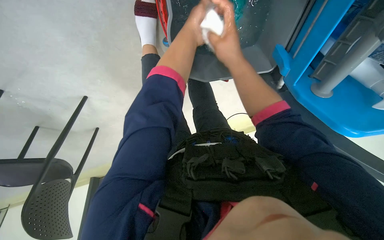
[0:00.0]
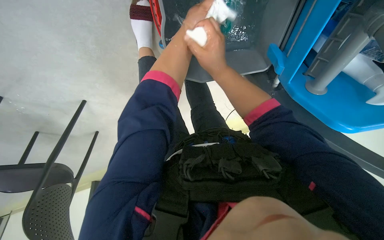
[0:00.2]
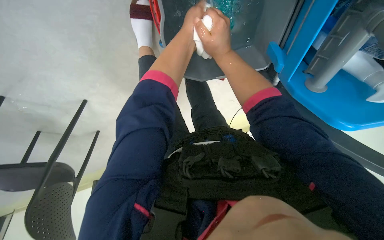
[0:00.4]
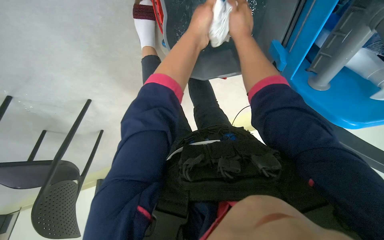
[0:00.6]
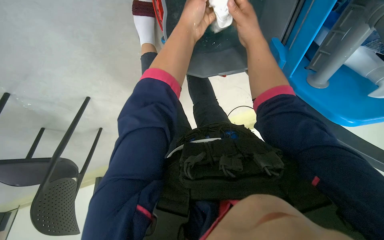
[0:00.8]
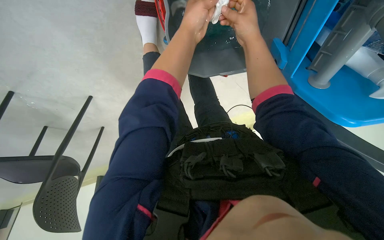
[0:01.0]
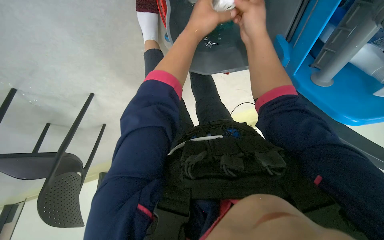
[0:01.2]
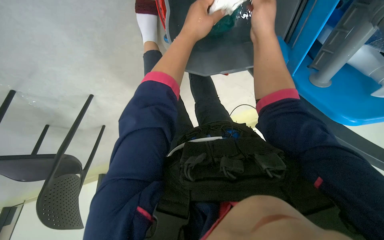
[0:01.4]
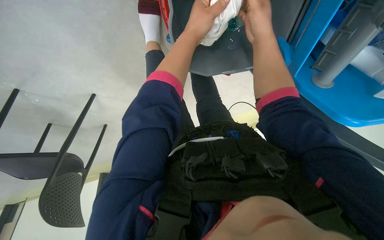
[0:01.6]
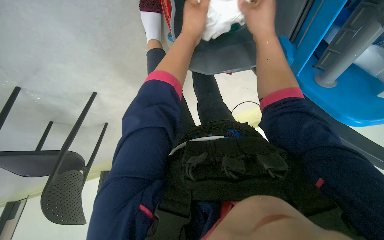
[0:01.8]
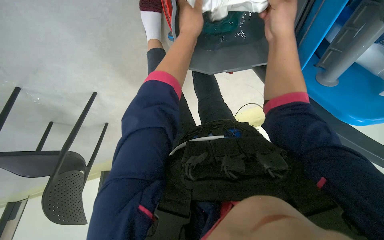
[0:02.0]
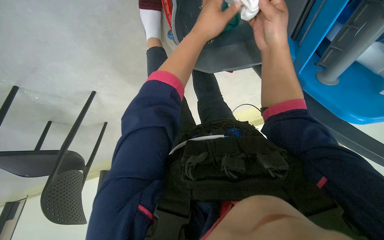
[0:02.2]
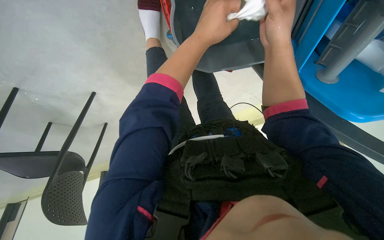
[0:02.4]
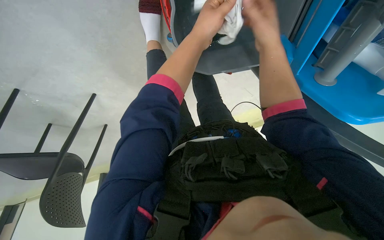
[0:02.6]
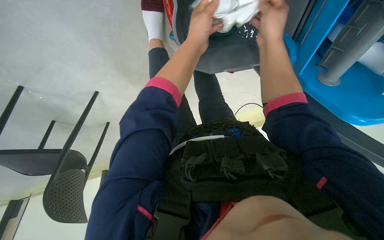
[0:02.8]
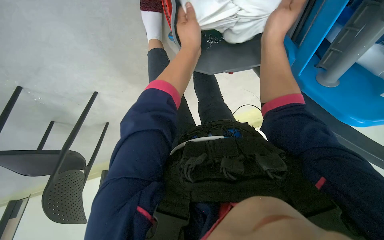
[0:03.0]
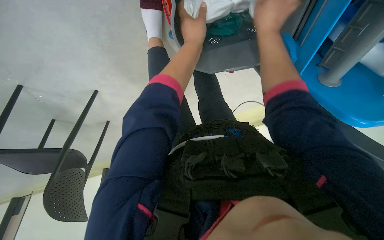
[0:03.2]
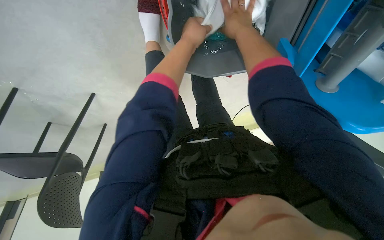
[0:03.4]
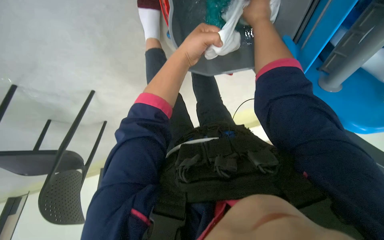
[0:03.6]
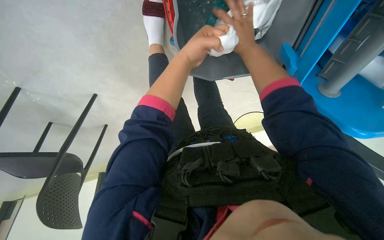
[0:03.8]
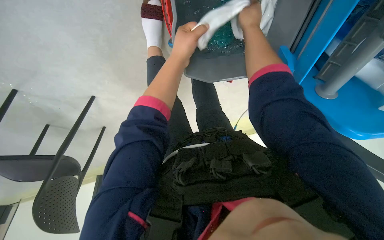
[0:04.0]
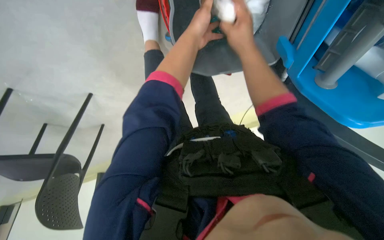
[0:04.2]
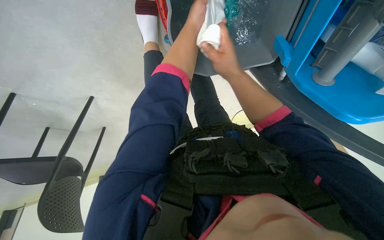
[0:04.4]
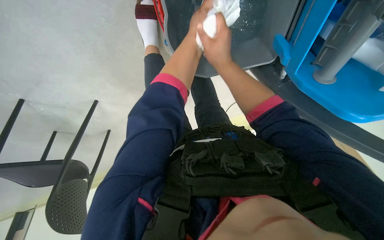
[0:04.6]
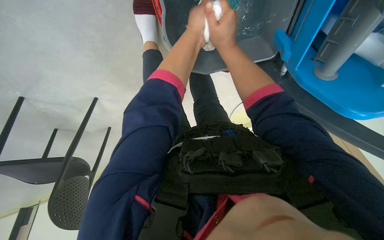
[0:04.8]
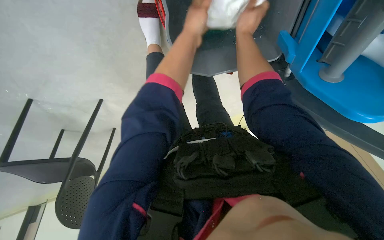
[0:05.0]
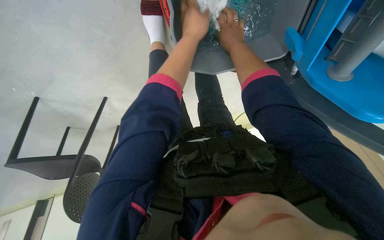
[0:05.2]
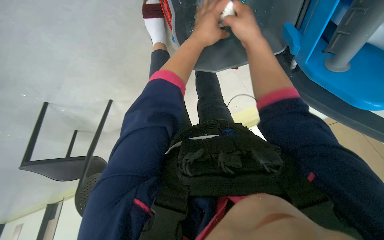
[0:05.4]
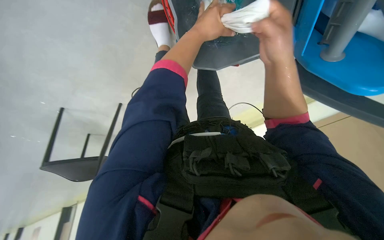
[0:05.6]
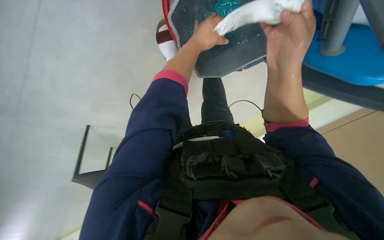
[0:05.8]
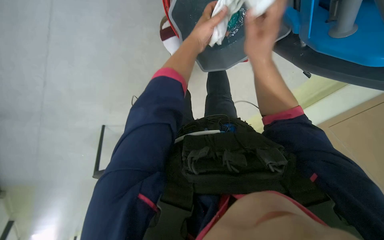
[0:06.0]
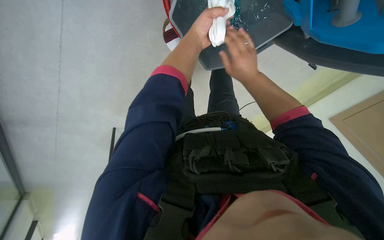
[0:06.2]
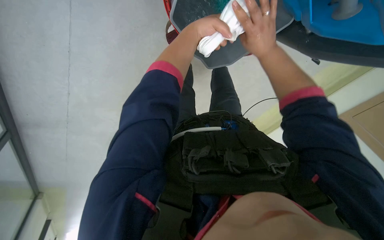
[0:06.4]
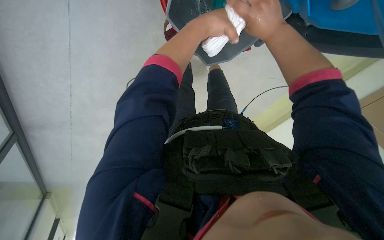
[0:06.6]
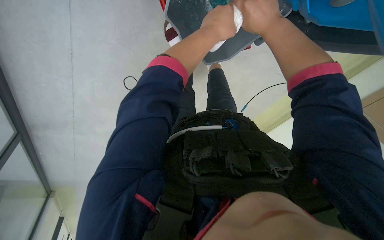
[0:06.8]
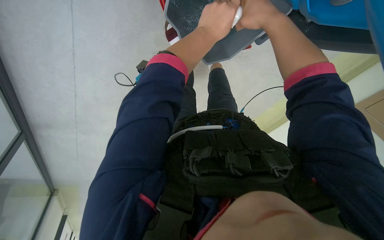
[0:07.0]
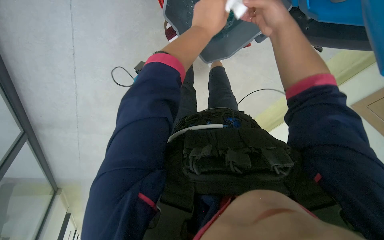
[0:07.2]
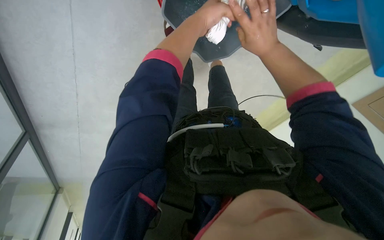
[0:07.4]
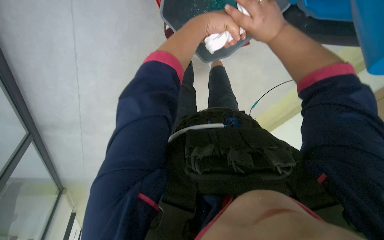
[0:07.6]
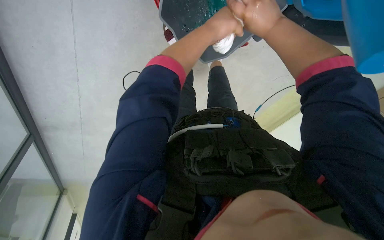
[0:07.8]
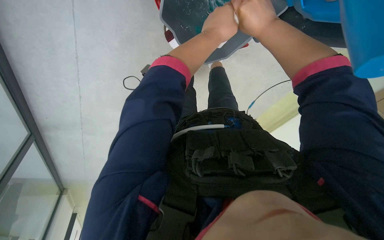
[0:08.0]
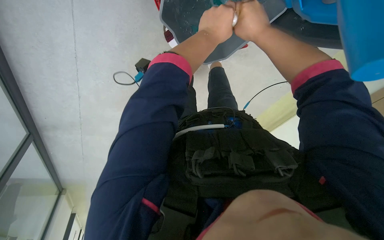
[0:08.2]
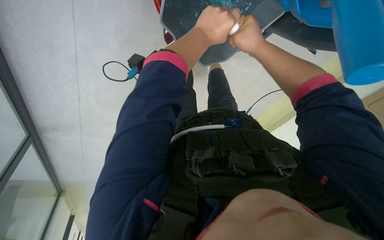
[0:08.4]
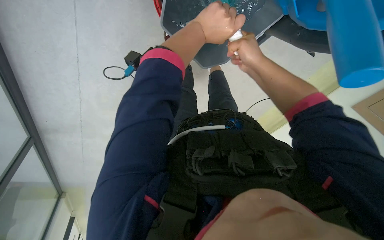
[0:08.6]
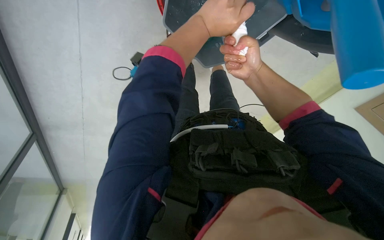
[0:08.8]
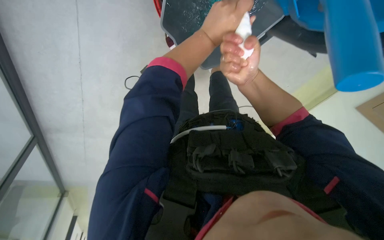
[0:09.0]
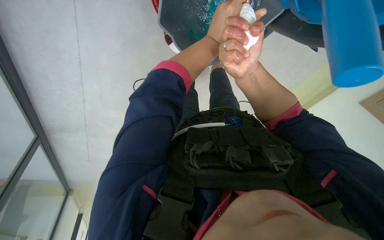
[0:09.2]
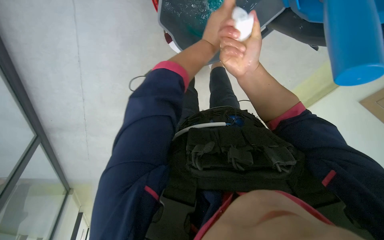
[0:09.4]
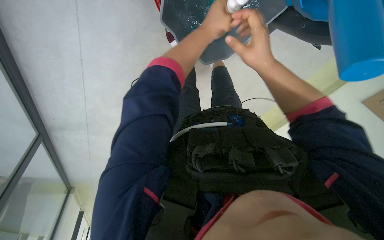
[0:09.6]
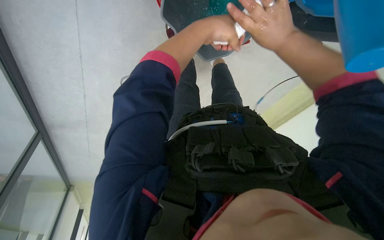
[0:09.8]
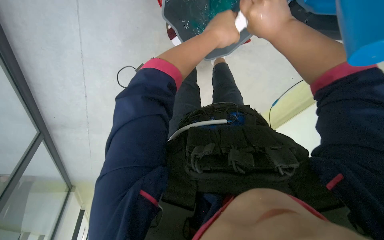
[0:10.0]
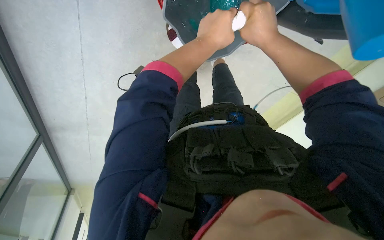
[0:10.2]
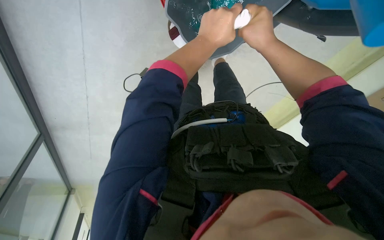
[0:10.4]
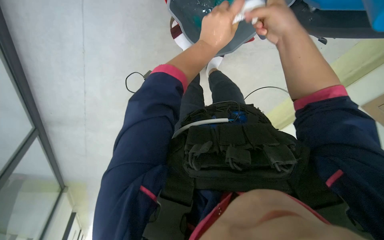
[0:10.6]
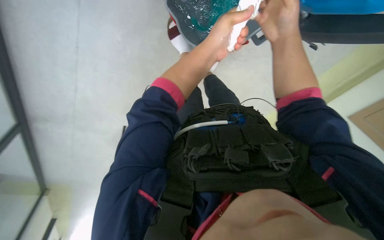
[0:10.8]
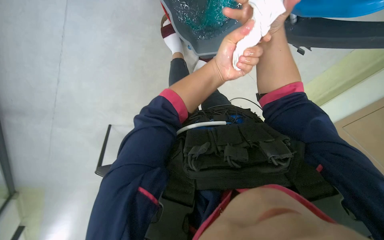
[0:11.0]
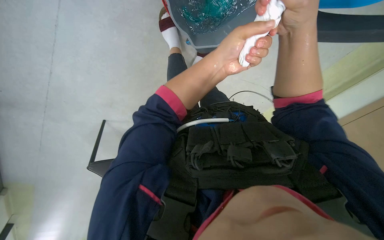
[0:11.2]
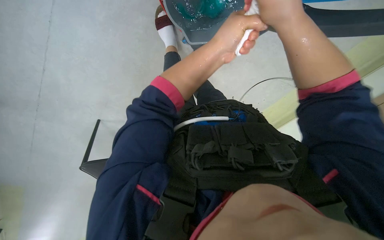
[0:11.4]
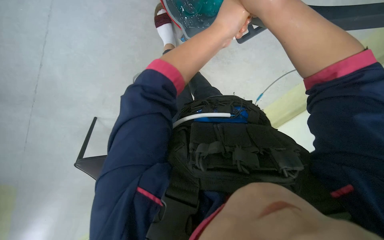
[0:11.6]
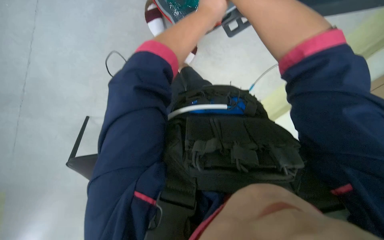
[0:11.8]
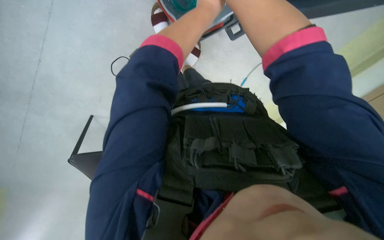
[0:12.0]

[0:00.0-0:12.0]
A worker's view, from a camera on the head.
Job: wiping surfaces.
The whole recording: Wiping glass partition. The worker wipes the glass partition with a white cloth.
0:01.6 to 0:03.0: The hands make small movements and keep their place.
0:03.0 to 0:04.4: The left hand heads up the picture, covering roughly 10 cm.
0:04.4 to 0:06.0: The right hand reaches approximately 10 cm nearer to the camera, then returns.
0:06.0 to 0:07.6: The hands stay close to where they were, moving slightly.
0:10.4 to 0:12.0: The left hand shifts roughly 15 cm farther from the camera.

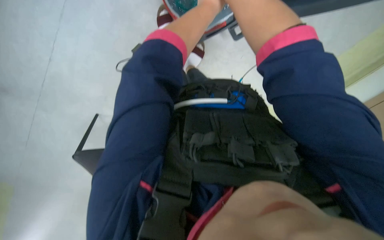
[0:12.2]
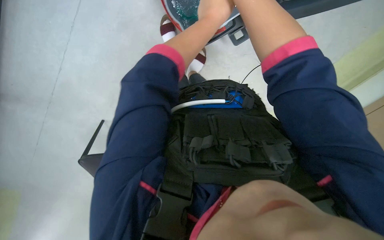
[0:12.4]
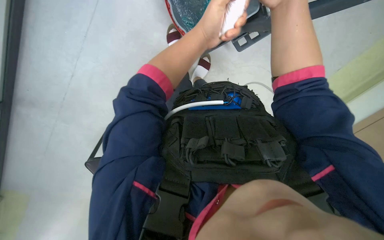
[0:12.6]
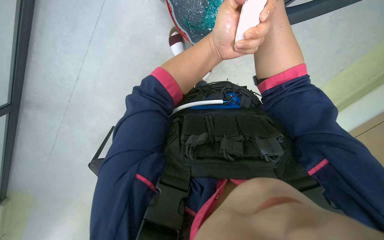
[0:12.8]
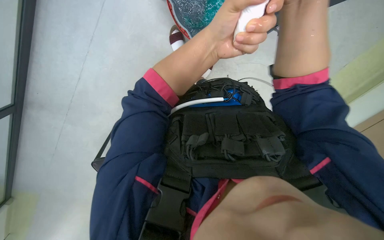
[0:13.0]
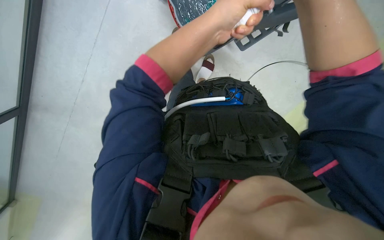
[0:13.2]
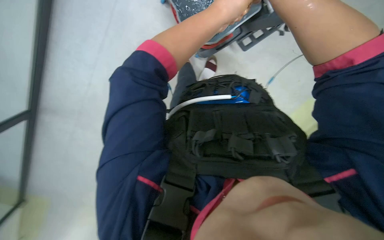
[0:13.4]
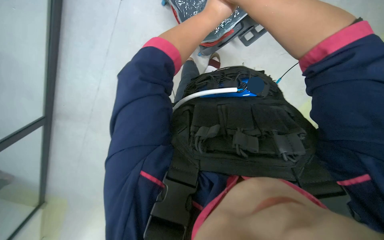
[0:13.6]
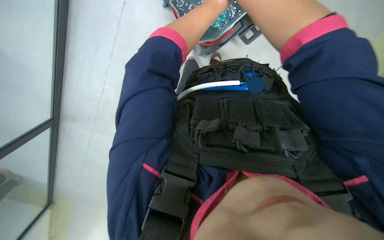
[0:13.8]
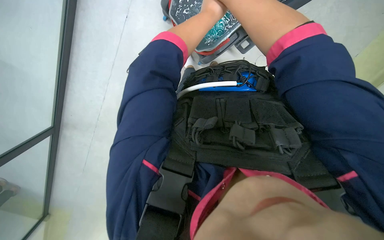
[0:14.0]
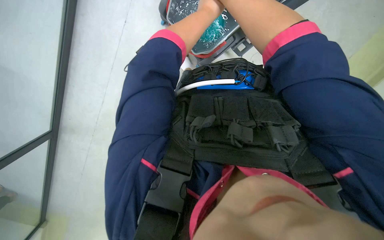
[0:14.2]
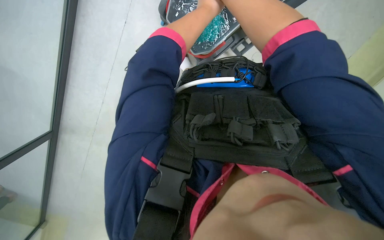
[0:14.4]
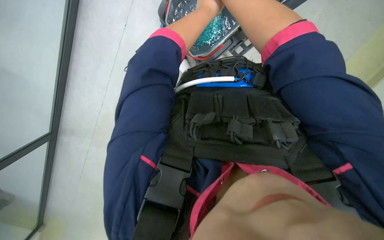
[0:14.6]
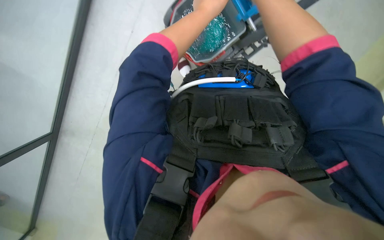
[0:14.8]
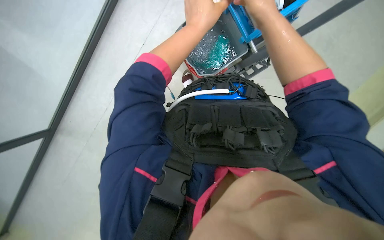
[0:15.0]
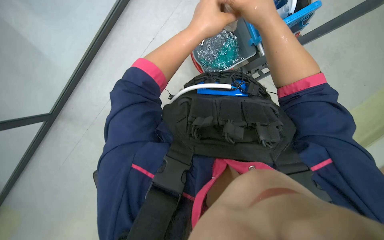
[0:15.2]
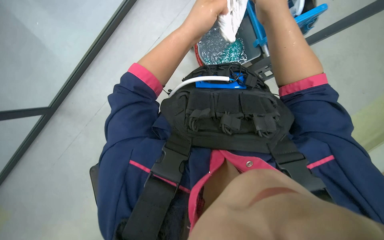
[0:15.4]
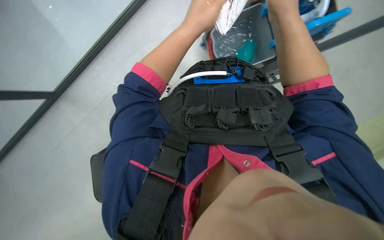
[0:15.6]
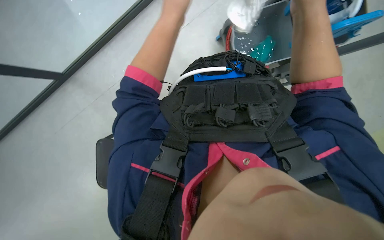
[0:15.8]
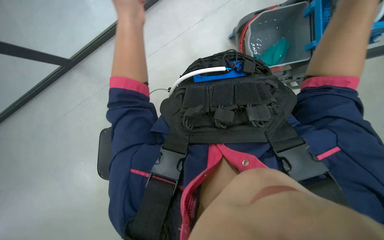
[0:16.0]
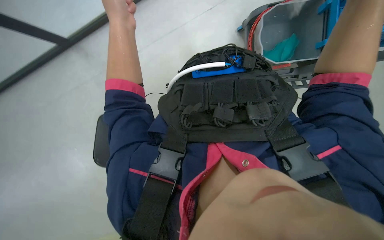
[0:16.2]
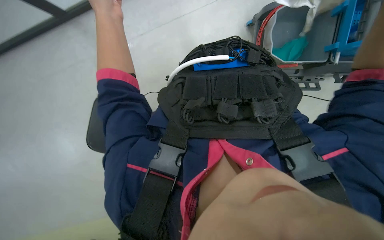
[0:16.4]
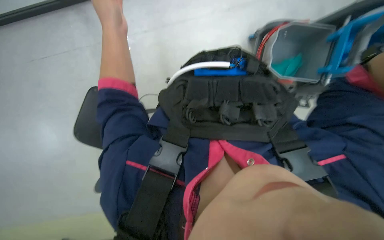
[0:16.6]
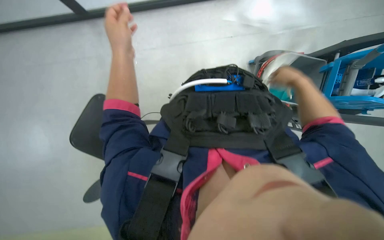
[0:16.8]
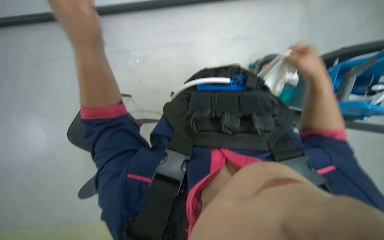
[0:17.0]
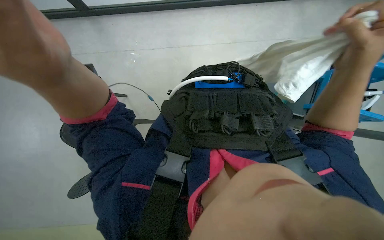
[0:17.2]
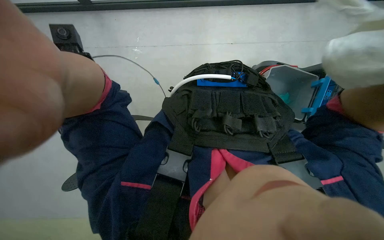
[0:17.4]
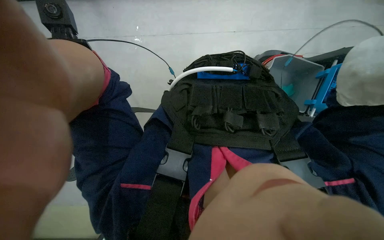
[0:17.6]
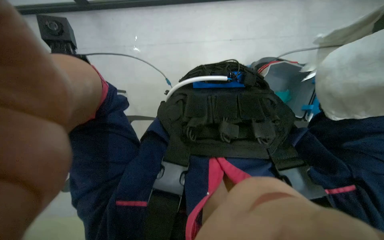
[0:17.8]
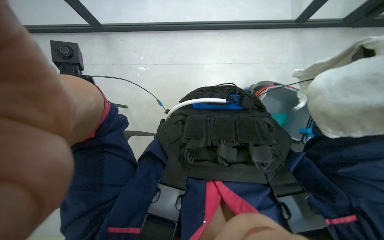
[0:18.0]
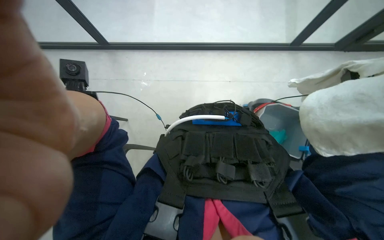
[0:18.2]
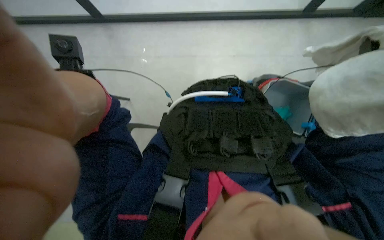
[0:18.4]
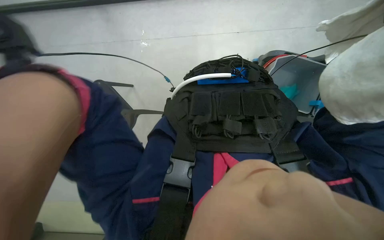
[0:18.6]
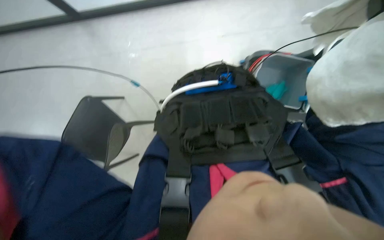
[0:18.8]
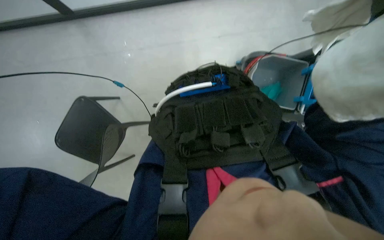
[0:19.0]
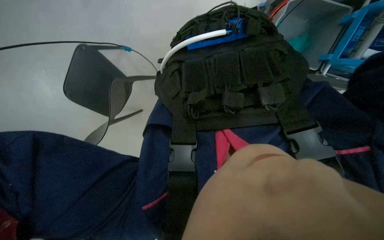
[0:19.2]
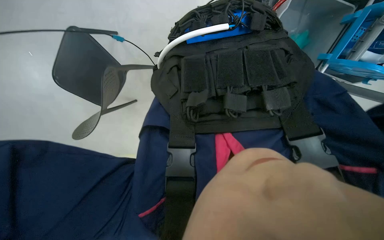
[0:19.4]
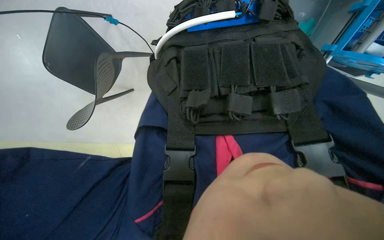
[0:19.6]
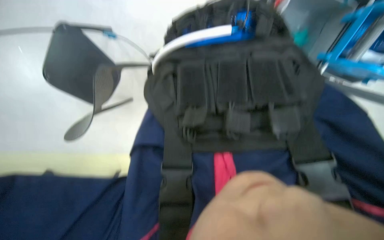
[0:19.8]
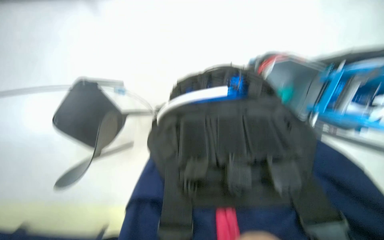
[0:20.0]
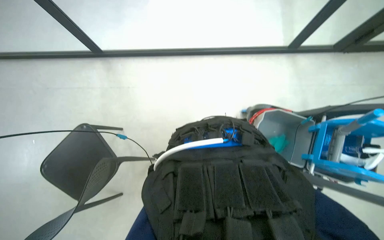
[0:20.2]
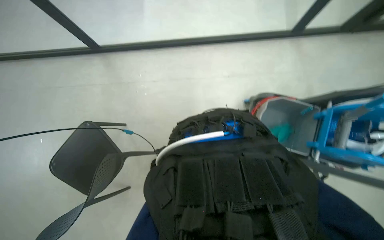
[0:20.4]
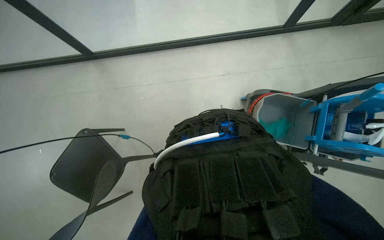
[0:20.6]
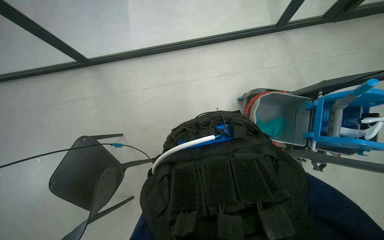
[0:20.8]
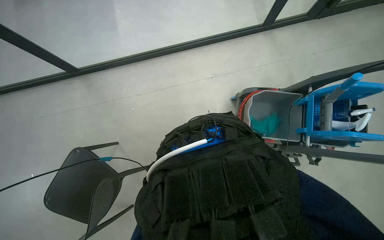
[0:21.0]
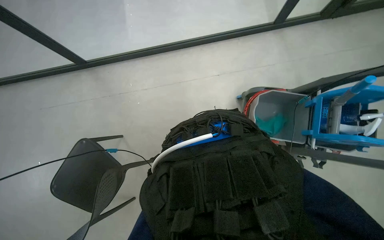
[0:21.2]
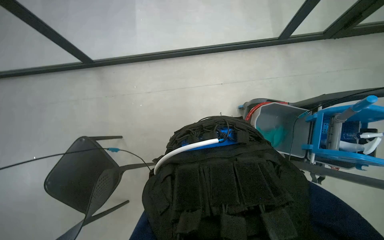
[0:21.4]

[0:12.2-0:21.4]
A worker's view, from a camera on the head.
Job: wiping surfaces.
The whole recording: Wiping glass partition. The worker wipes the glass partition with a white cloth.
0:12.2 to 0:13.8: The left hand moves roughly 20 cm down the picture and comes back.
0:13.8 to 0:15.2: The left hand moves nearer to the camera and down the picture, roughly 20 cm.
0:18.4 to 0:19.8: The wearer looks roughly 25 degrees further downward.
0:19.8 to 0:21.4: The camera pitches upward, by approximately 35 degrees.
